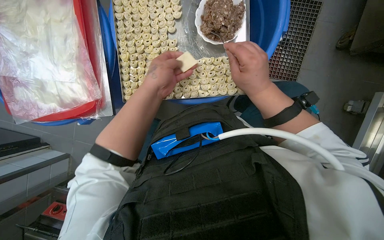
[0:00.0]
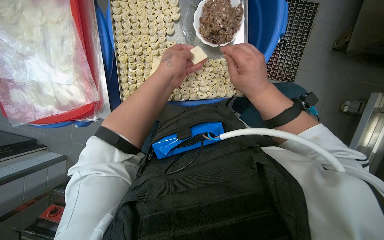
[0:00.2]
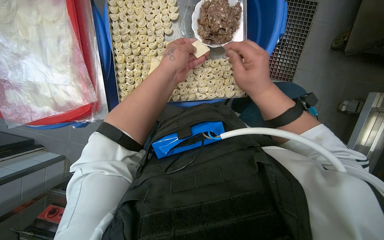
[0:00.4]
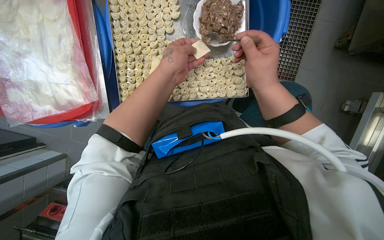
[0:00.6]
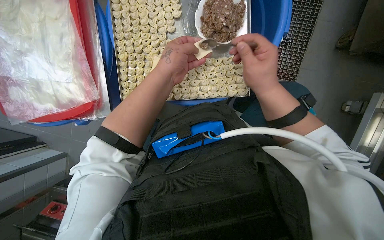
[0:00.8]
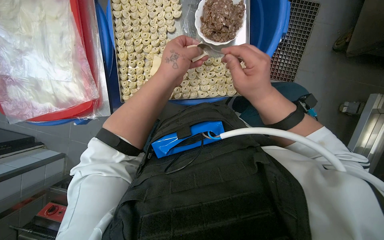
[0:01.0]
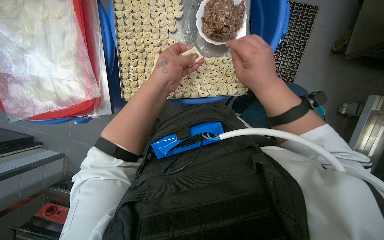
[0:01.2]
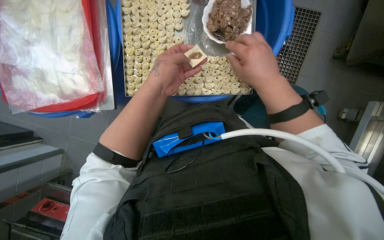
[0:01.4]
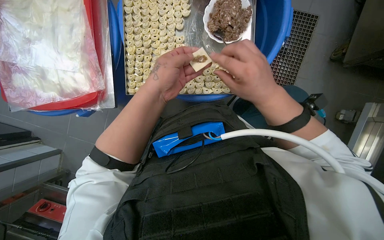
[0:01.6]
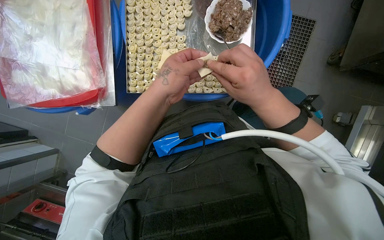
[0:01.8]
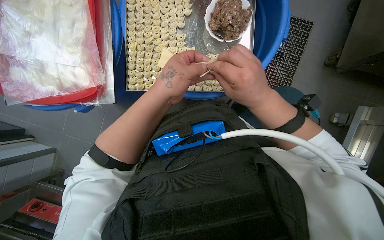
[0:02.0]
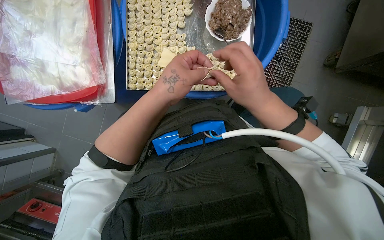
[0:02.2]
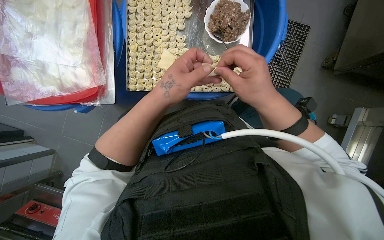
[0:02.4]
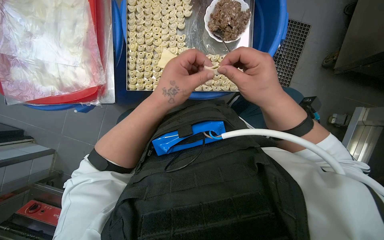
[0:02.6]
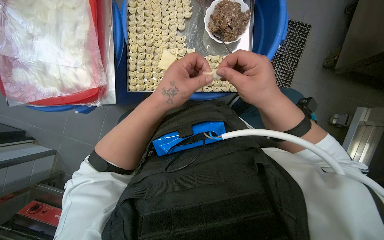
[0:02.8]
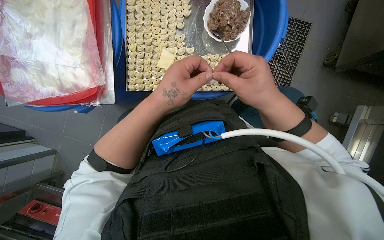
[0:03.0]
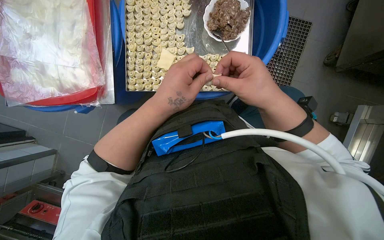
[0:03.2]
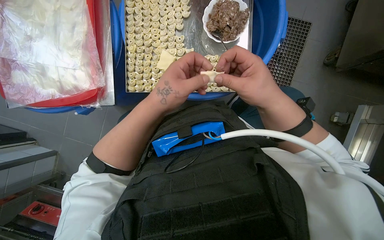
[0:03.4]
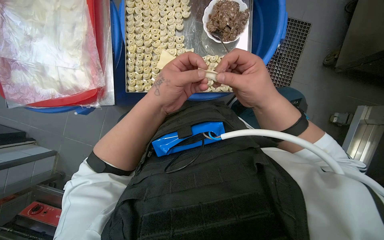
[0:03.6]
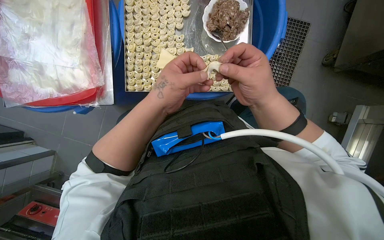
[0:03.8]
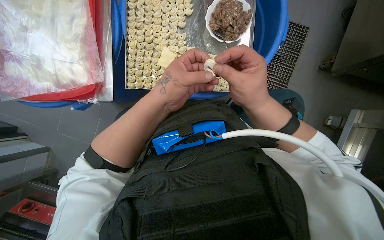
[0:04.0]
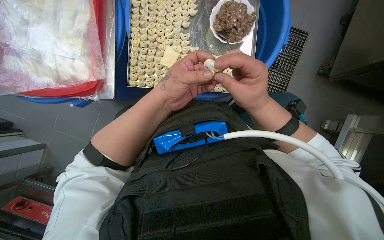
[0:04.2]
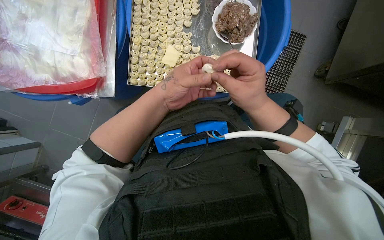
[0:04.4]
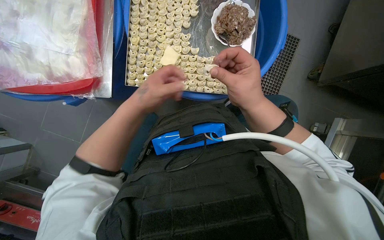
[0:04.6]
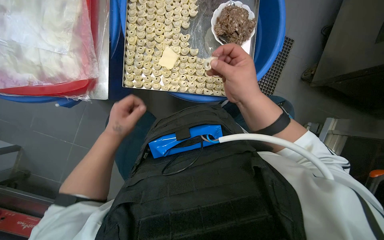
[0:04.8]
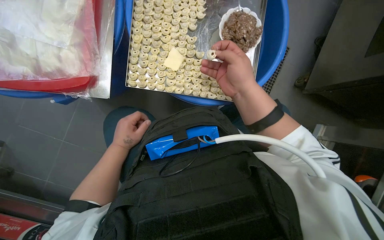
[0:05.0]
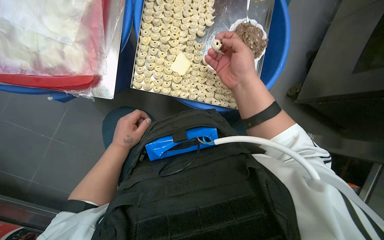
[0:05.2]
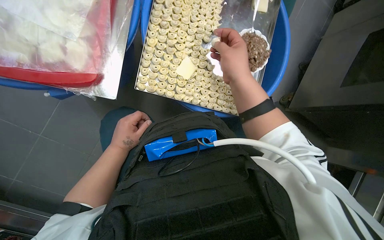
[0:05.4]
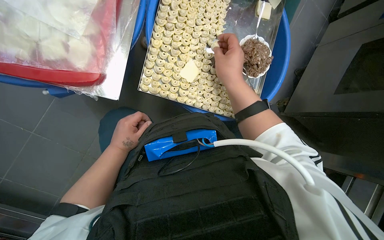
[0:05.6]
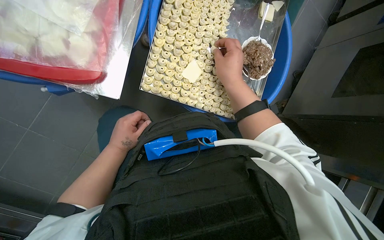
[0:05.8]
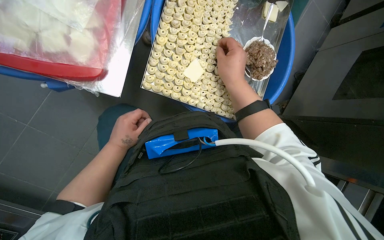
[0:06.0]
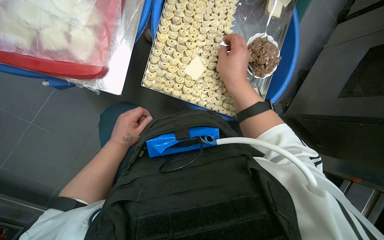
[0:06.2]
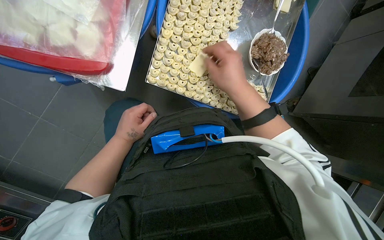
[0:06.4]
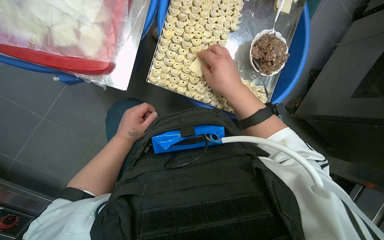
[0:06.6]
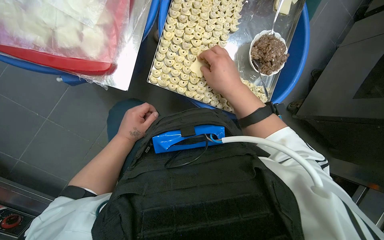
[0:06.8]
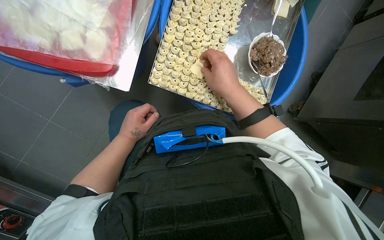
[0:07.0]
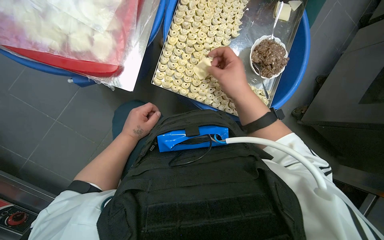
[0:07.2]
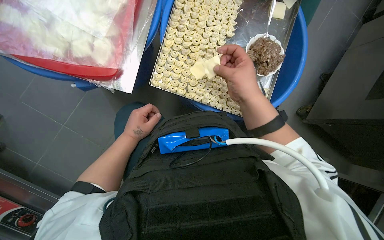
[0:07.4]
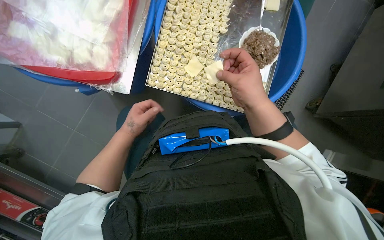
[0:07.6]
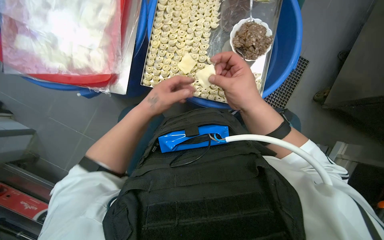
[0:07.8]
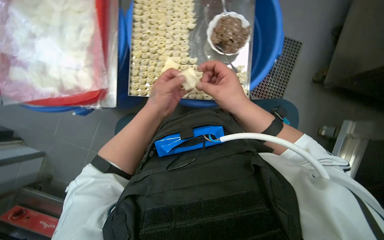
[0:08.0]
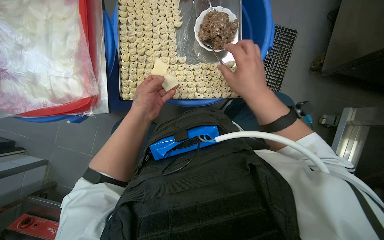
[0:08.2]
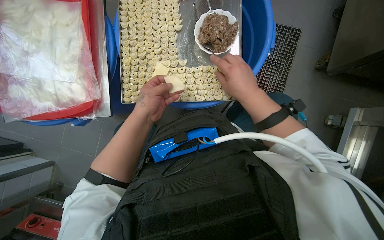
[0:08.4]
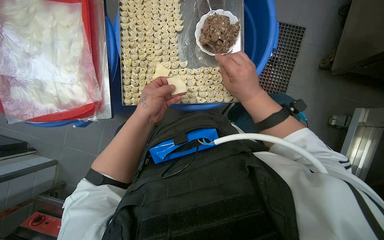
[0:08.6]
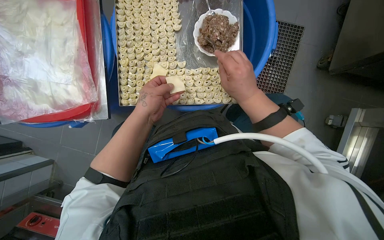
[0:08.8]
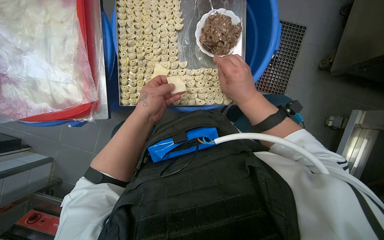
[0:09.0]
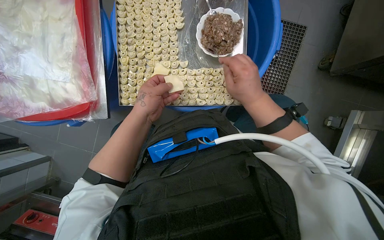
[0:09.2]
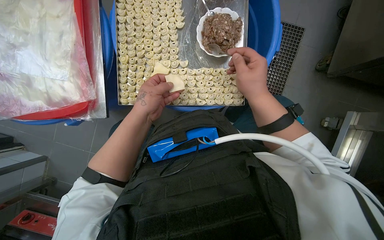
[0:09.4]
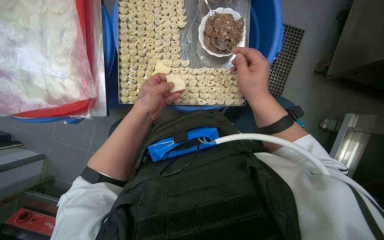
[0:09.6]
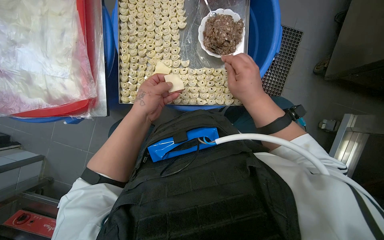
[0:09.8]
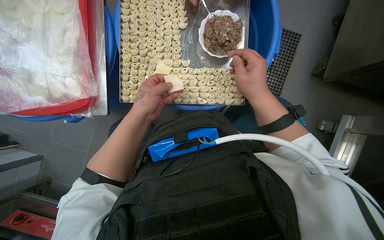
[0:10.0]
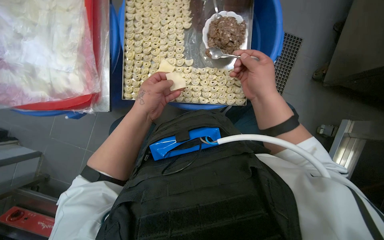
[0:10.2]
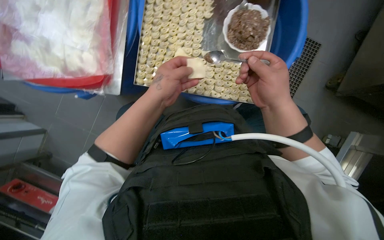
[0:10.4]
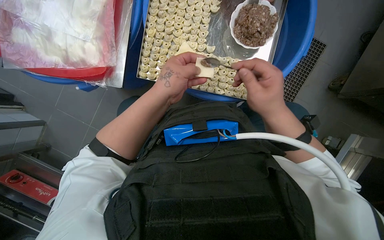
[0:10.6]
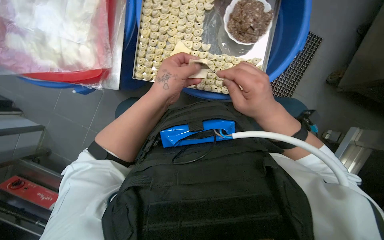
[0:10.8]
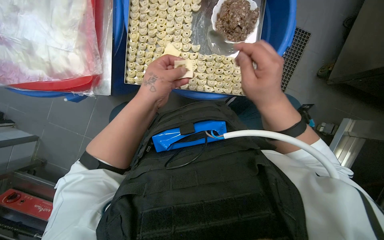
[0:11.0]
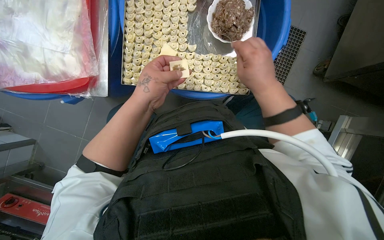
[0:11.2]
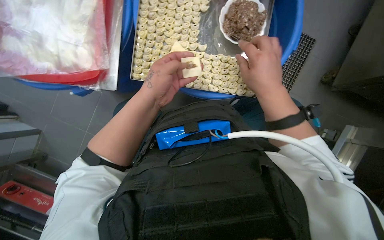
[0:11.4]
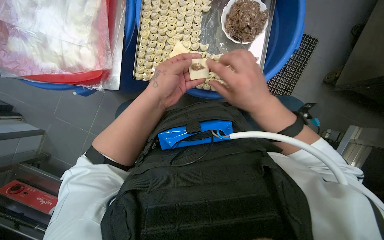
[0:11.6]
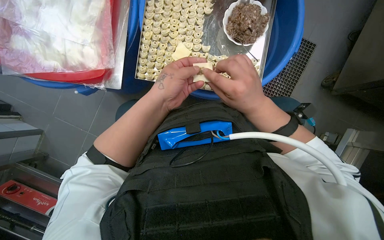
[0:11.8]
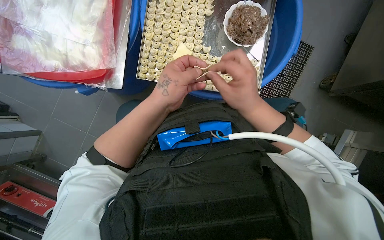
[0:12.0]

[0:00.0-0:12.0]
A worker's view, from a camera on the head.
Job: preparing food.
The whole recording: Making dumplings with meat filling. The worker picks up dough, fills it with meat, folds it, and places the finished dumpling on a tray.
0:00.0 to 0:01.6: The hands make small movements and keep their place.
0:01.6 to 0:04.4: The hands work in one place, with small movements.
0:04.4 to 0:06.0: The view swings some 20 degrees to the right. The left hand heads to the left, farther from the camera and down the picture, covering approximately 25 cm; the right hand shifts roughly 15 cm up the picture.
0:06.0 to 0:07.6: The right hand moves down the picture, approximately 10 cm.
0:07.6 to 0:09.0: The left hand heads up the picture and to the right, covering approximately 20 cm.
0:09.0 to 0:12.0: The hands are busy where they are.

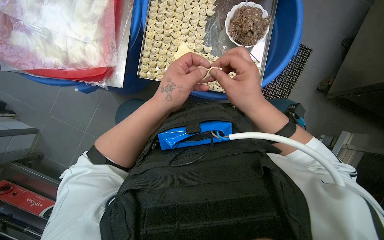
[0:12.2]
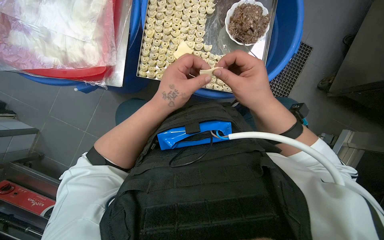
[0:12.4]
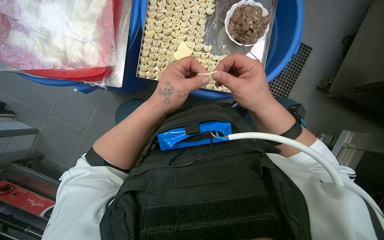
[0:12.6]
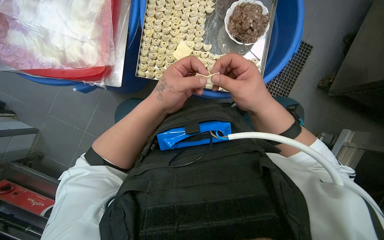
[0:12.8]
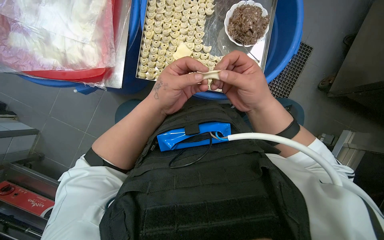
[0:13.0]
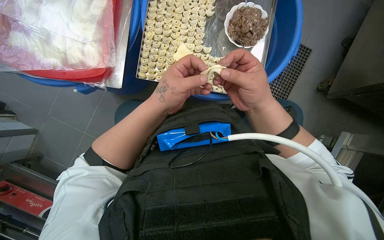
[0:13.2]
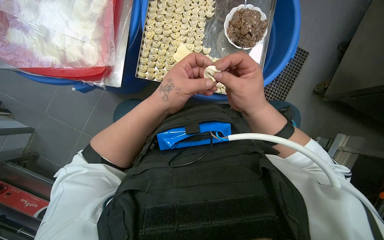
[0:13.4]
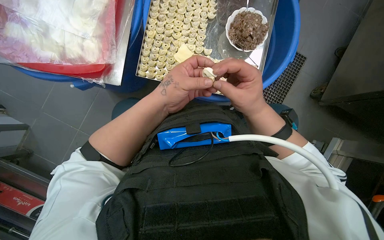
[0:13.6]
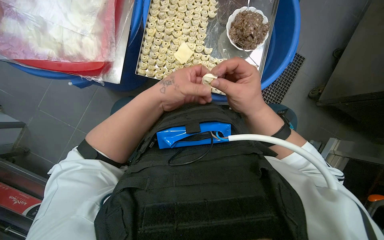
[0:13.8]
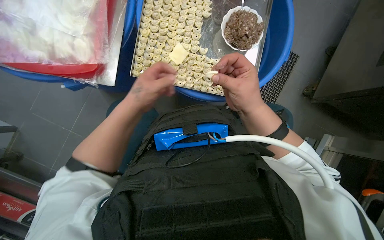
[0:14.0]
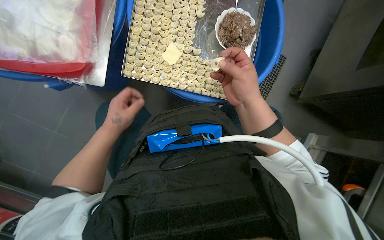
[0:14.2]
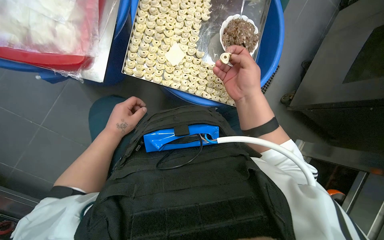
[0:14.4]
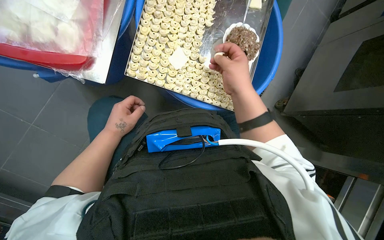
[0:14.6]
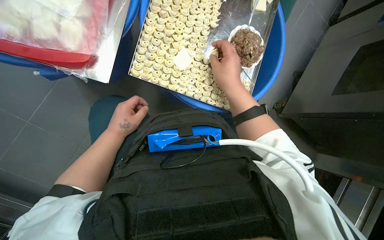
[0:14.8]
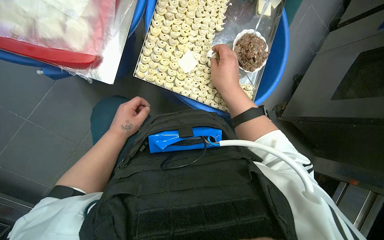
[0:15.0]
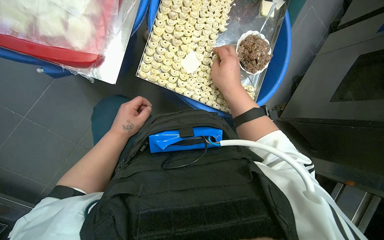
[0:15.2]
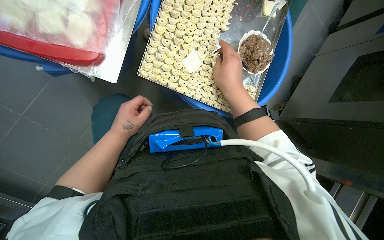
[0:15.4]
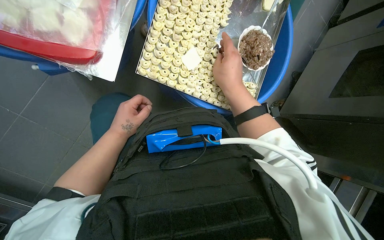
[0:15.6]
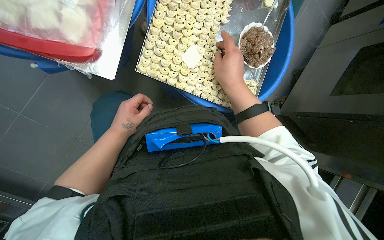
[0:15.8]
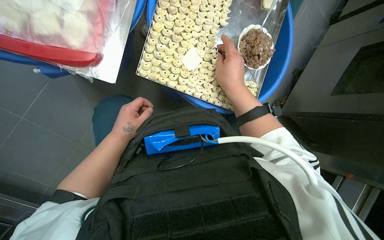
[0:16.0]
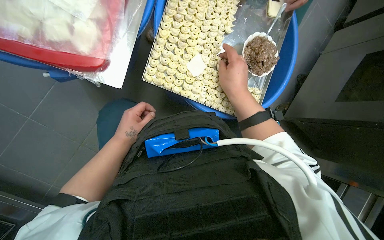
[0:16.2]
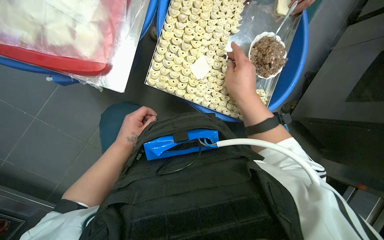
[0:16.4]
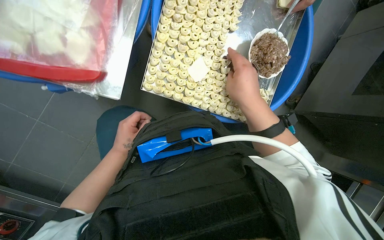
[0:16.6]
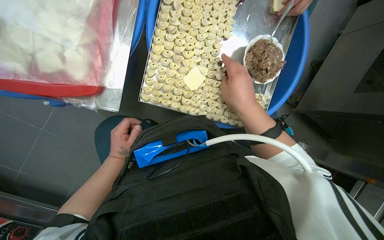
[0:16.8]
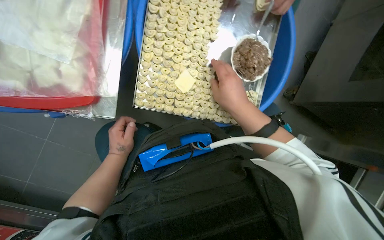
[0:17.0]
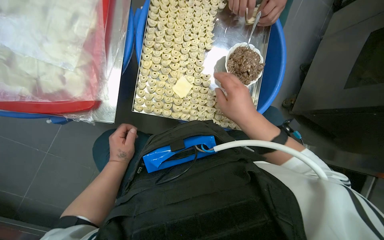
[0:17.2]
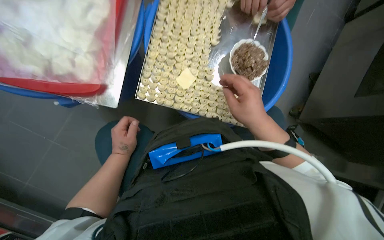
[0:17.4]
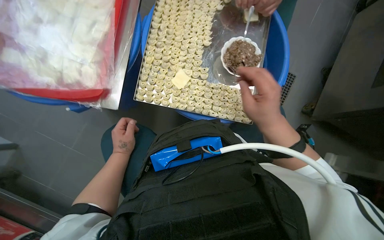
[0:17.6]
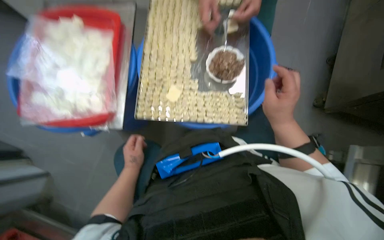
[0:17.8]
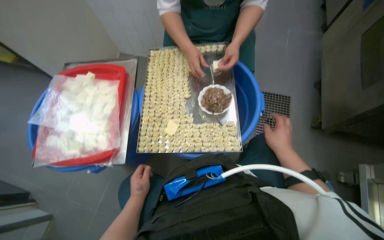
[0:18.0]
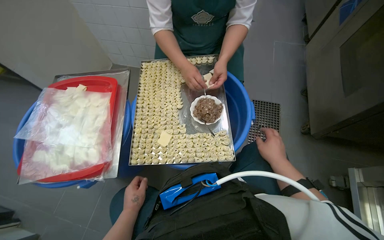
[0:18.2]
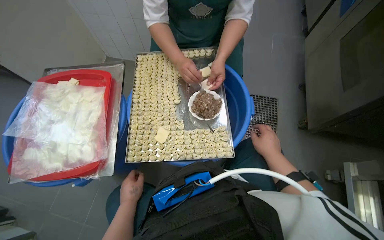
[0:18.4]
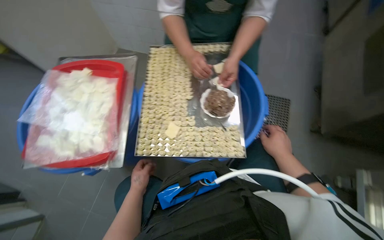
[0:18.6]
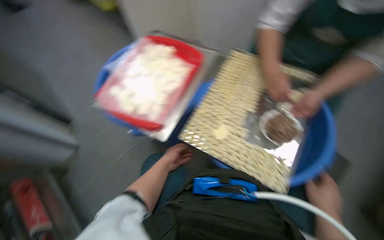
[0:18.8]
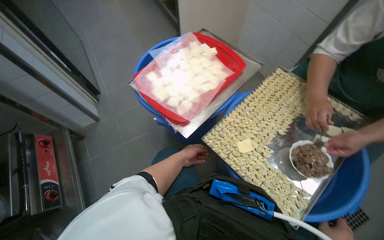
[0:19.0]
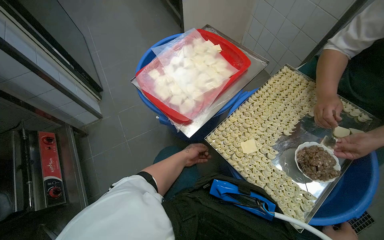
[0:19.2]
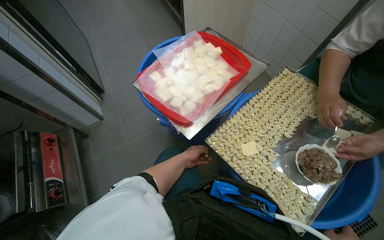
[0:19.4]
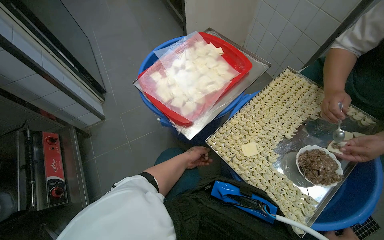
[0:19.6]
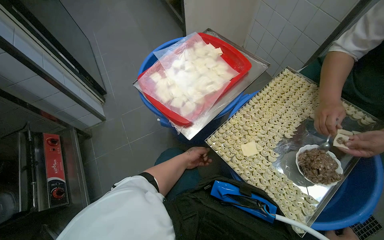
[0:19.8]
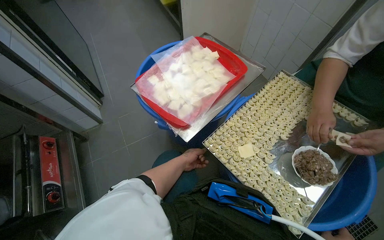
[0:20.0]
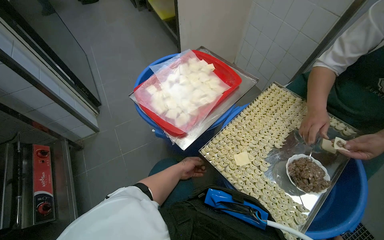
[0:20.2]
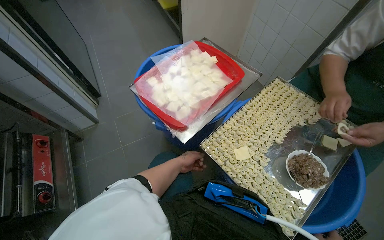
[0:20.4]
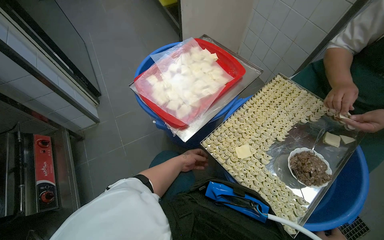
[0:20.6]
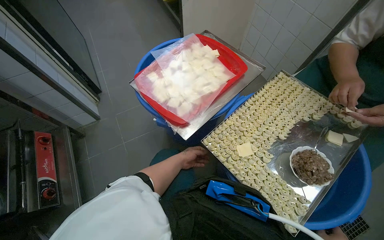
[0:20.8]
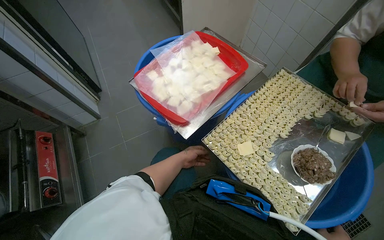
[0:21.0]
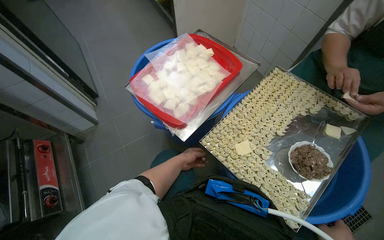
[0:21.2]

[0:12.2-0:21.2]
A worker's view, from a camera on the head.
Job: preparing food.
The whole recording: Making dumplings with meat filling. The worker picks up dough, fills it with meat, folds it, and places the finished dumpling on a tray.
0:12.2 to 0:13.8: The hands work in one place, with small movements.
0:13.8 to 0:15.2: The right hand is displaced up the picture by some 10 cm, while the left hand goes about 15 cm to the left and farther from the camera.
0:15.2 to 0:16.6: The hands make small movements and keep their place.
0:16.6 to 0:18.2: The view pans to the left by roughly 15 degrees. The camera pitches upward, by some 30 degrees.
0:18.2 to 0:19.8: The wearer's head swings roughly 50 degrees to the left.
